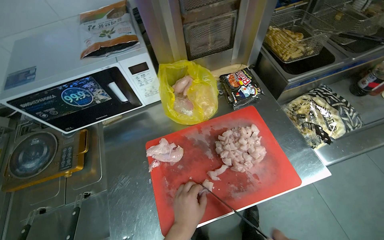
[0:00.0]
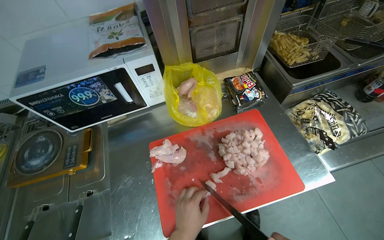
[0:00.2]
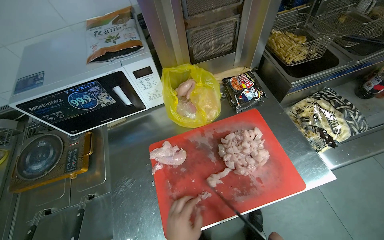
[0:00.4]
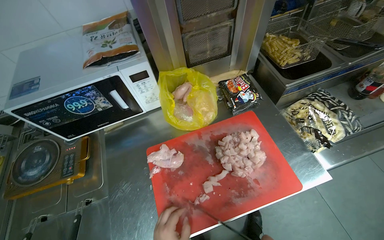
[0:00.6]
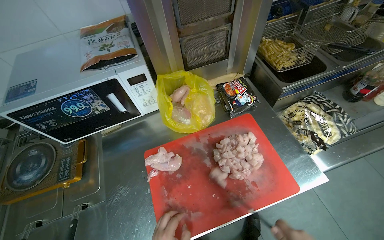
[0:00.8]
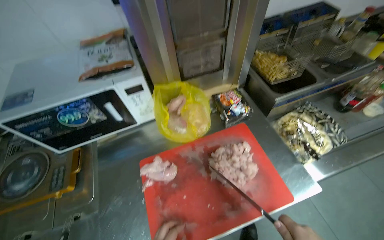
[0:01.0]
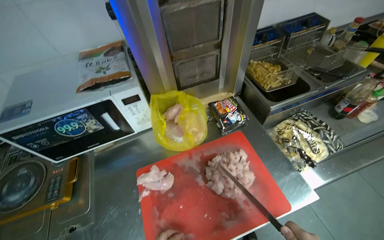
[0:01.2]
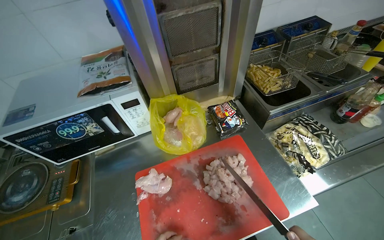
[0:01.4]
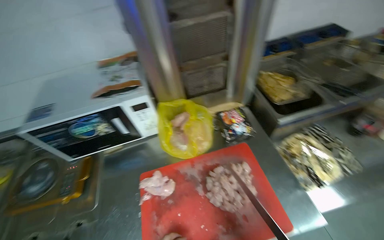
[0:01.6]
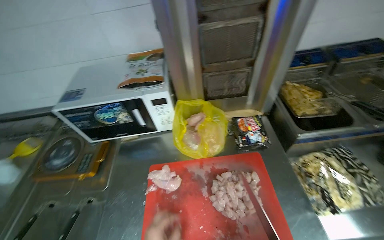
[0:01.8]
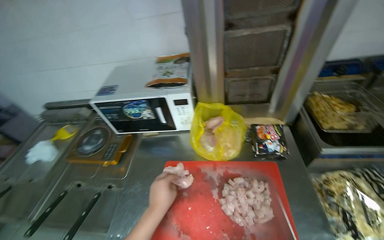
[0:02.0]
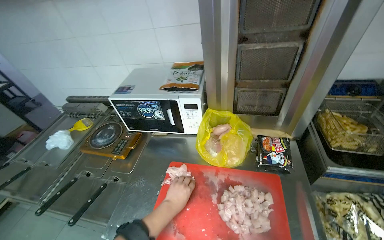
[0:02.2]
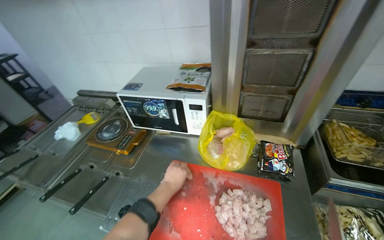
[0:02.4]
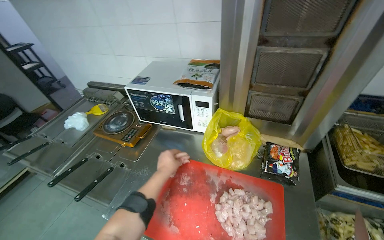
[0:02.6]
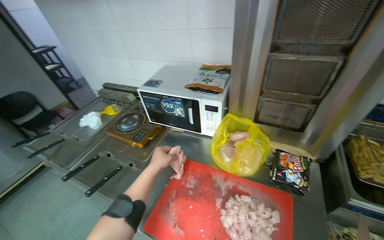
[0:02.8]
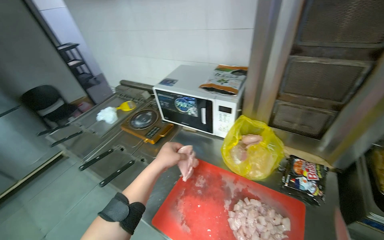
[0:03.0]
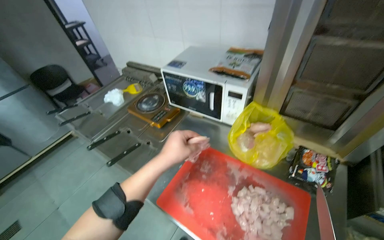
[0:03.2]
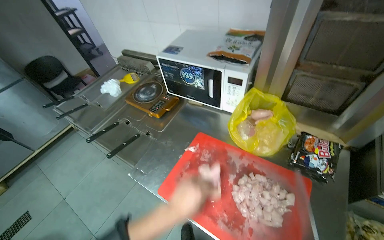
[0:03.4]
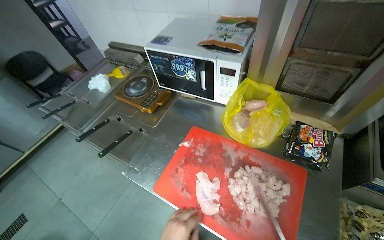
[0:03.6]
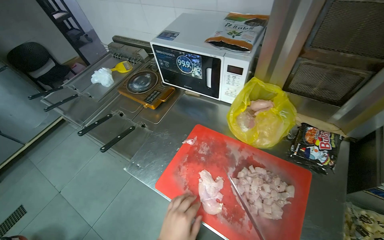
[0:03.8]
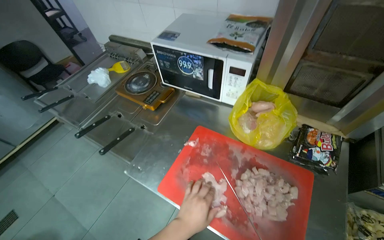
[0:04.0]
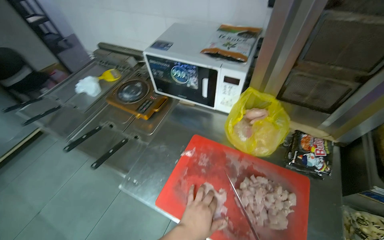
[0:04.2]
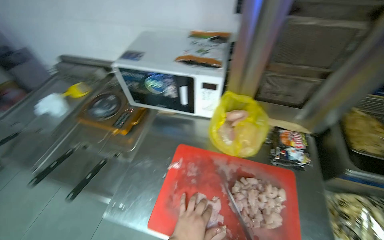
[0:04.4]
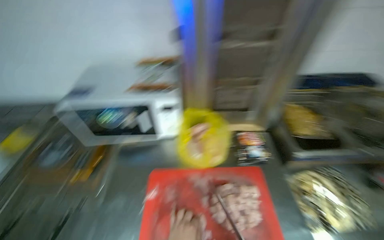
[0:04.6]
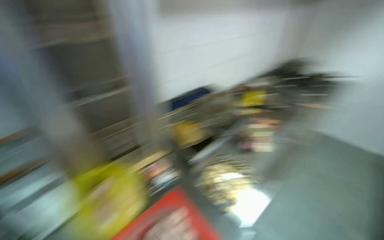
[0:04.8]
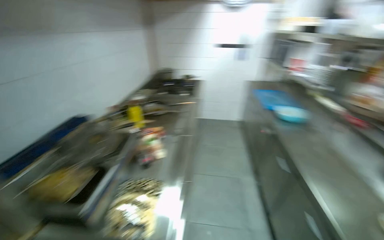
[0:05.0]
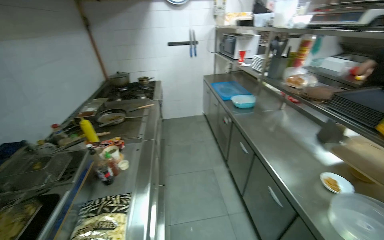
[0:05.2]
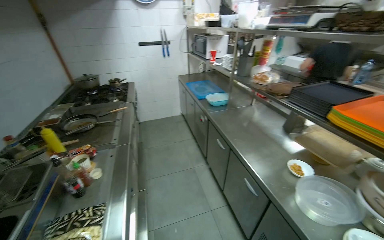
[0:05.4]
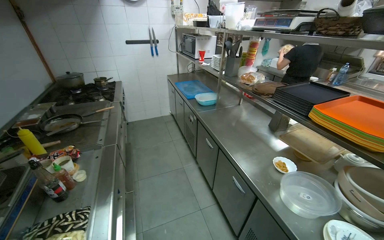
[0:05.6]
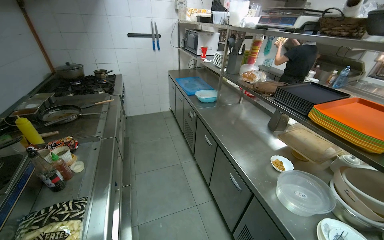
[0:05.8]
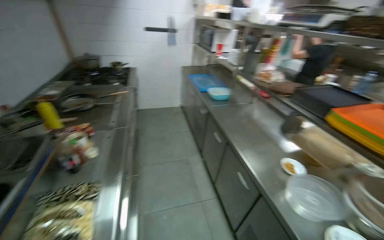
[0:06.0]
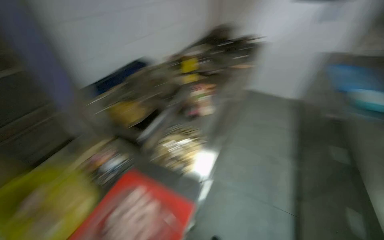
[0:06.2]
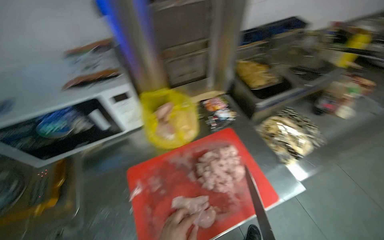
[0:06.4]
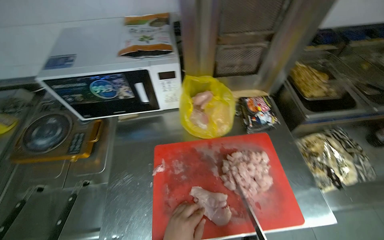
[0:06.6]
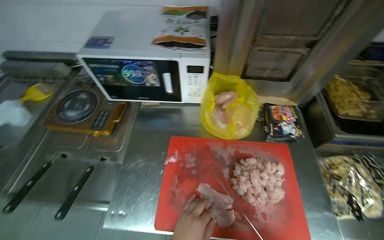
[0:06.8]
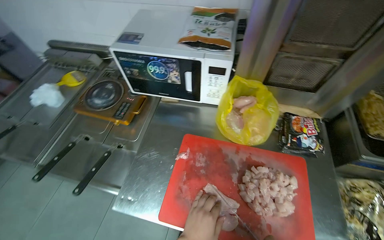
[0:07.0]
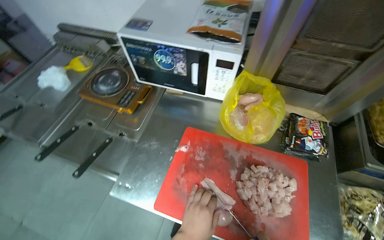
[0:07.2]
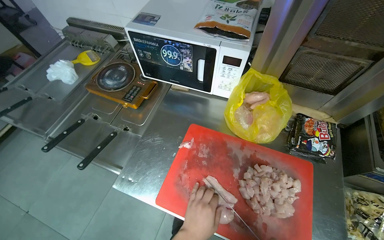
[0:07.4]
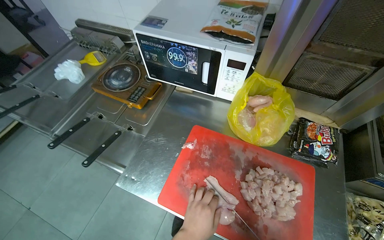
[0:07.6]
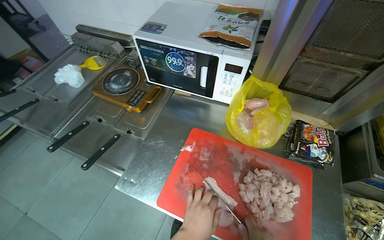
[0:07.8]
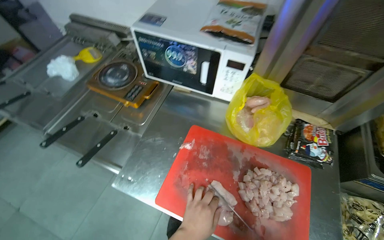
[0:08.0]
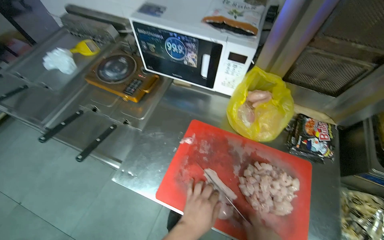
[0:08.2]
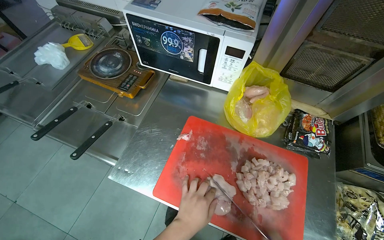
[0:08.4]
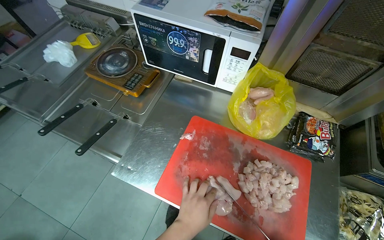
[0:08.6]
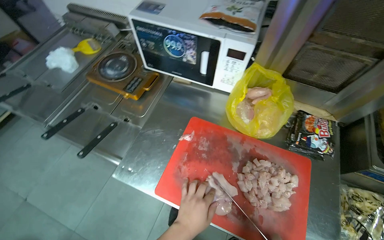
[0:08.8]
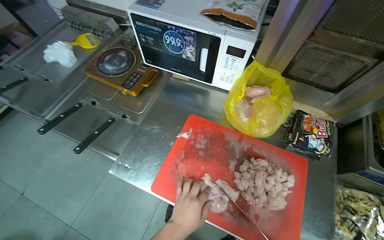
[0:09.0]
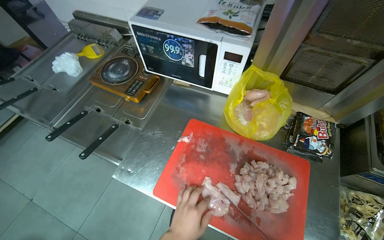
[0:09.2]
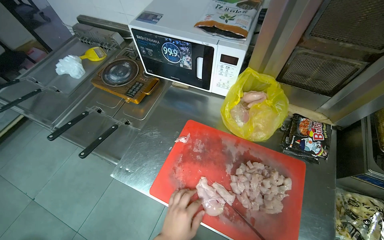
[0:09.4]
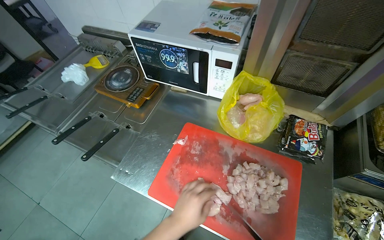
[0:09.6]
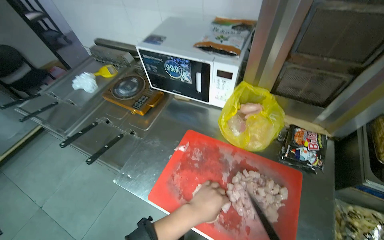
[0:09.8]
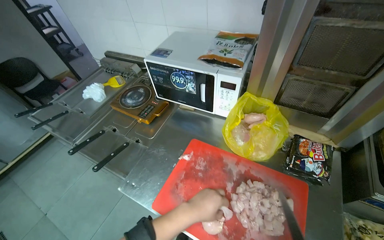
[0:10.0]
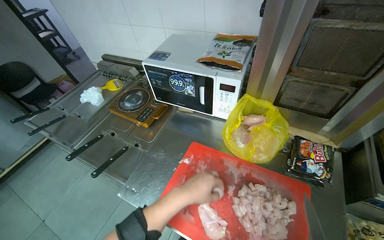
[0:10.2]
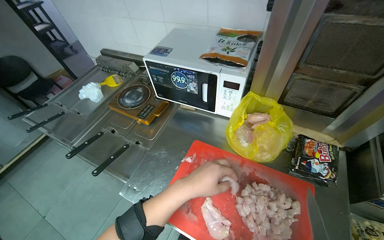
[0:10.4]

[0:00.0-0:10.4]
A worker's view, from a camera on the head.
Job: preparing food.
The whole recording: Cutting chicken on cutting board. The worker removes chicken from a bag and cuts it into pieces on a red cutting board.
0:01.4 to 0:03.0: The wearer looks about 50 degrees further to the left.
0:04.4 to 0:06.0: The wearer's head swings about 95 degrees to the right.
0:06.0 to 0:07.4: The wearer's head swings some 90 degrees to the left. The view tips downward by roughly 15 degrees.

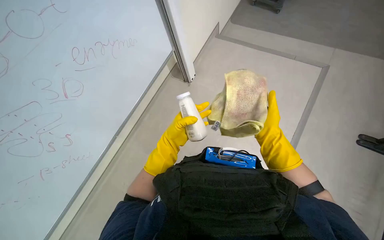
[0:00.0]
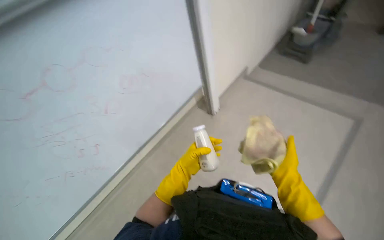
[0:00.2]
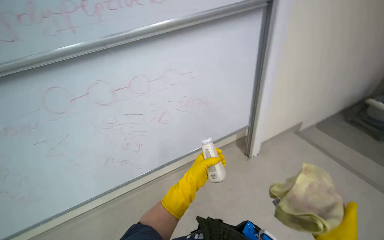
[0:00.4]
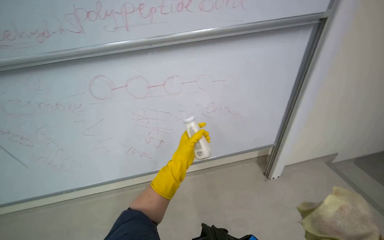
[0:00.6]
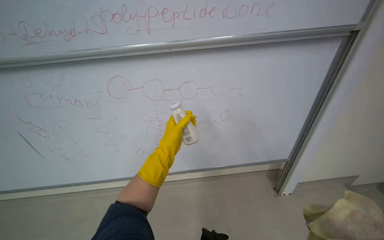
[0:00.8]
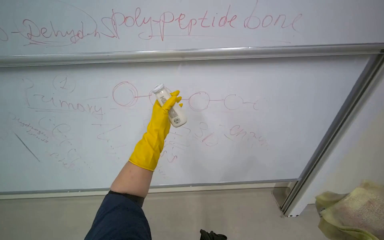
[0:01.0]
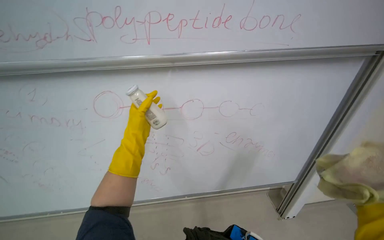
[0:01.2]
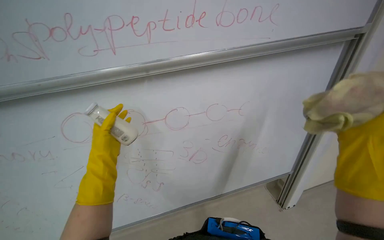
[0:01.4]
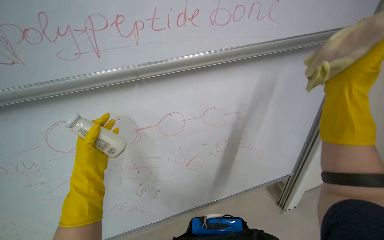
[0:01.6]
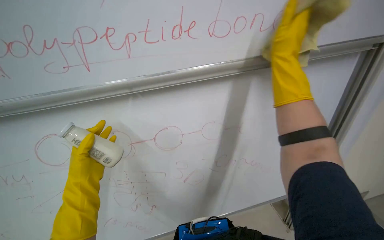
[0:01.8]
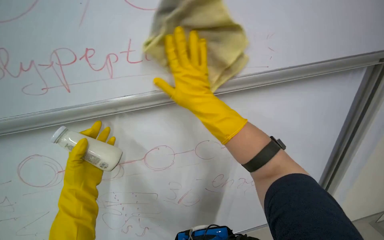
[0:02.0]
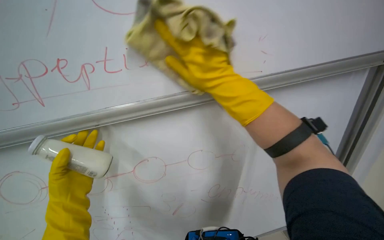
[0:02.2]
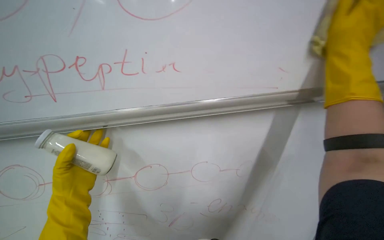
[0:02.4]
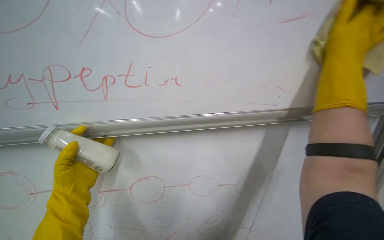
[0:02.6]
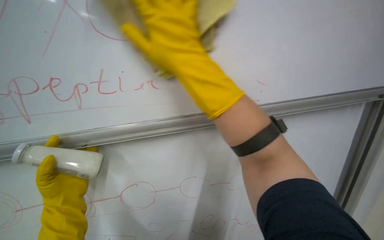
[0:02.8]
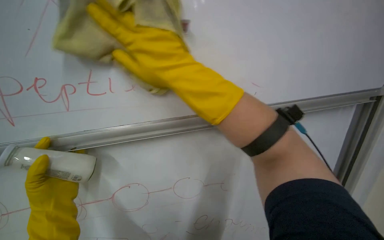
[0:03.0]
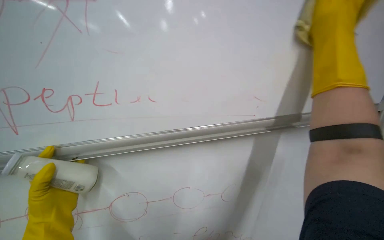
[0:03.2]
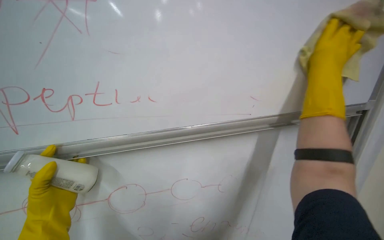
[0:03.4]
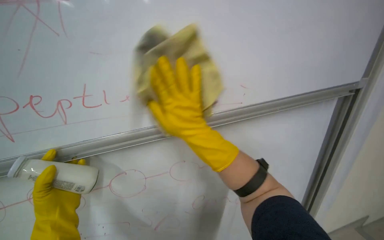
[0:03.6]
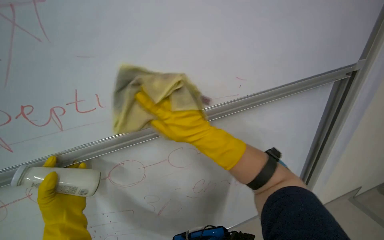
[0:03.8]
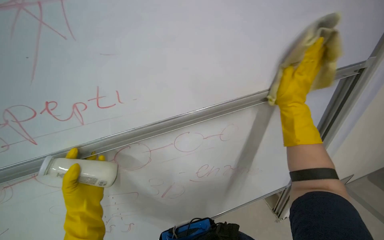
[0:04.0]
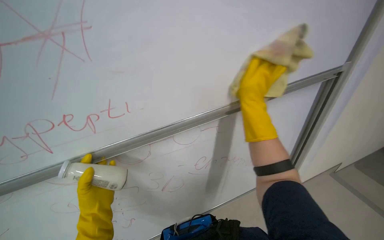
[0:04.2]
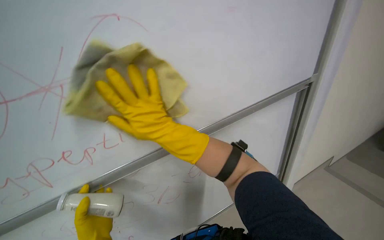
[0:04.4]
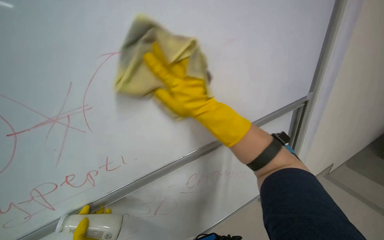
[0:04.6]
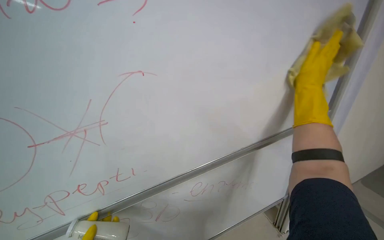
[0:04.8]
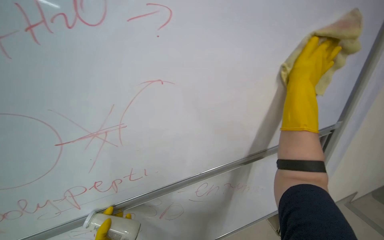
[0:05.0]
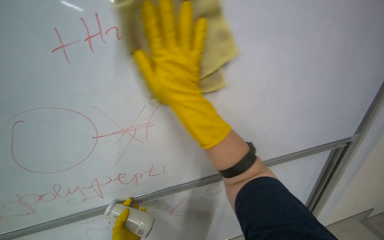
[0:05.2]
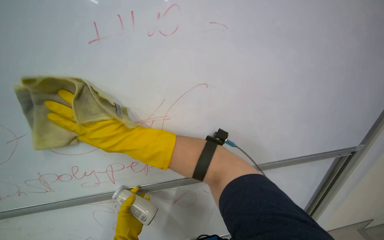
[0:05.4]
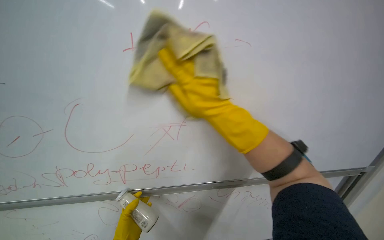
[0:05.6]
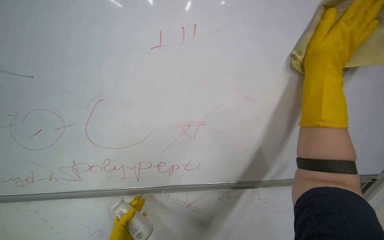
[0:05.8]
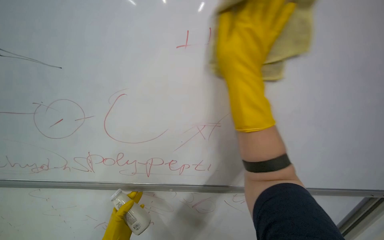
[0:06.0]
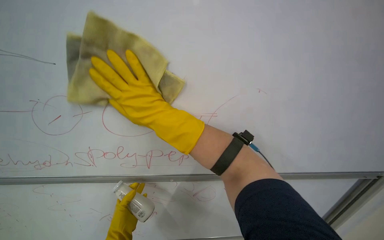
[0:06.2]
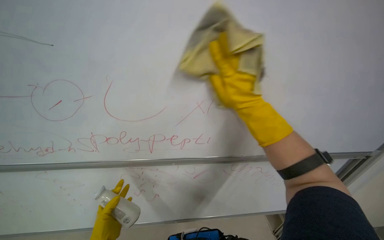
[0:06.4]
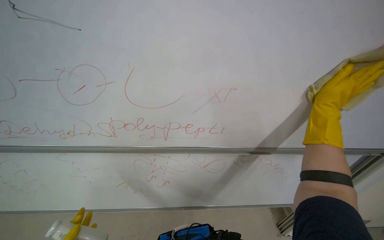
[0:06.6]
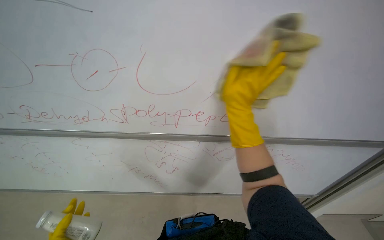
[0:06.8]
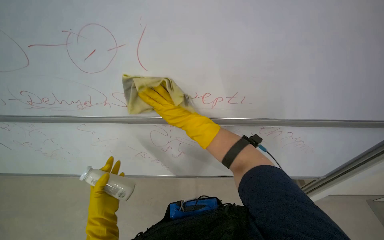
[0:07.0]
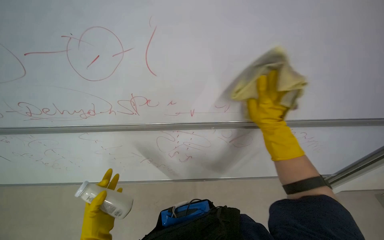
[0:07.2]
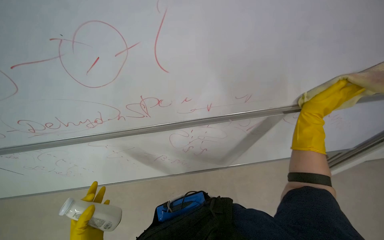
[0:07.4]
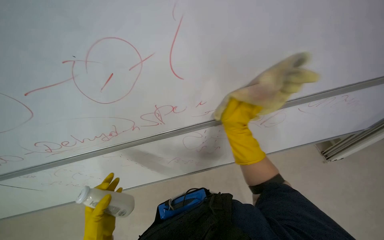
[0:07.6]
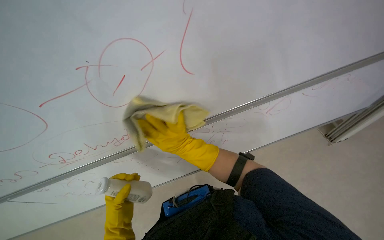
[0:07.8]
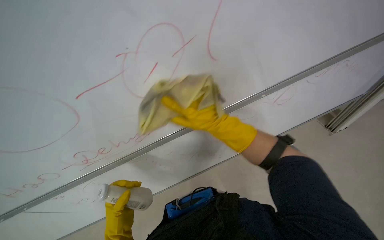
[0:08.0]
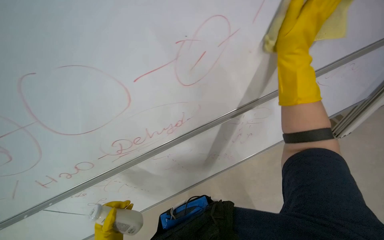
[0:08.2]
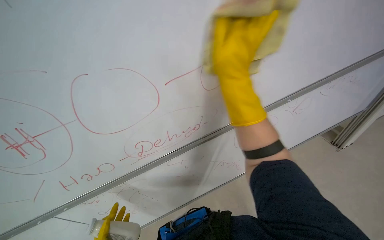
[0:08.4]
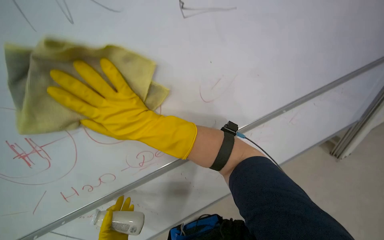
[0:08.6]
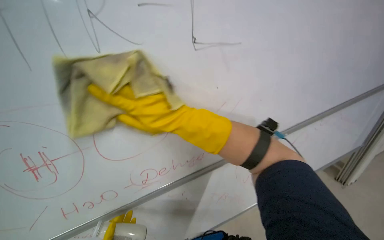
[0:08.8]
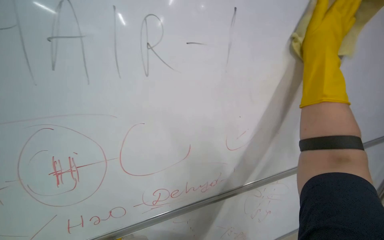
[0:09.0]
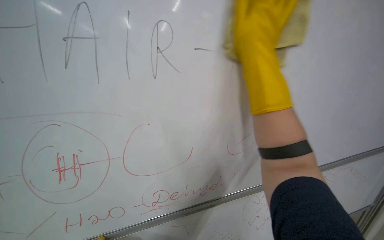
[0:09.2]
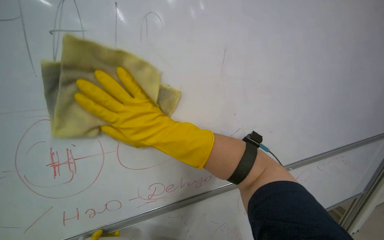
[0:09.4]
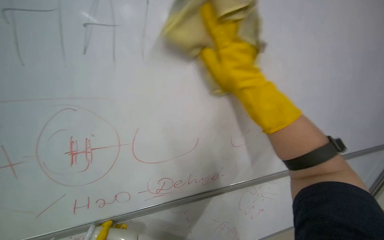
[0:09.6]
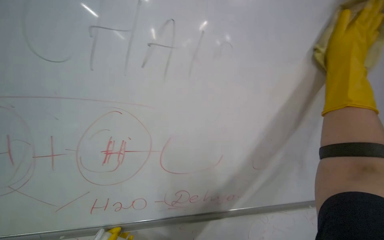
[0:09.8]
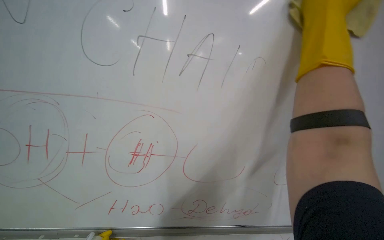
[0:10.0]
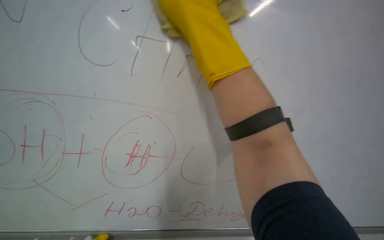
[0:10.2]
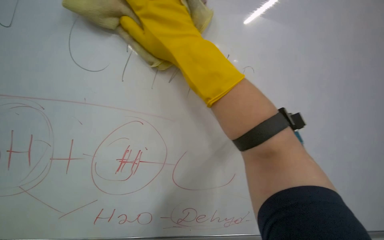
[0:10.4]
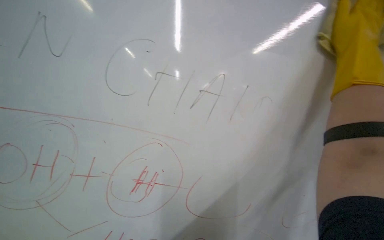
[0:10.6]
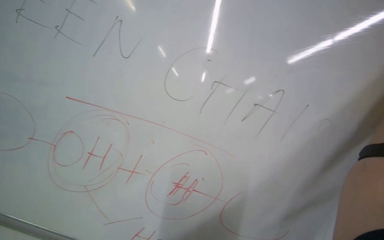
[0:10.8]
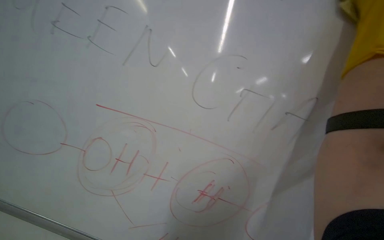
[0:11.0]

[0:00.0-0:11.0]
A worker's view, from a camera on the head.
Job: wiping surfaces.
The whole recording: Cleaning whiteboard. The worker cleans a large white board with a yellow cloth while wearing gloves.
0:00.0 to 0:01.6: The head rotates approximately 55 degrees to the left. The view tilts approximately 30 degrees upward.
0:06.2 to 0:07.8: The right hand moves down the picture, to the left and farther from the camera, approximately 35 cm.
0:09.4 to 0:11.0: The view tips upward by about 25 degrees.
